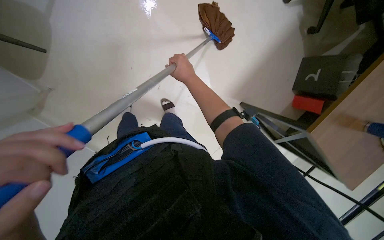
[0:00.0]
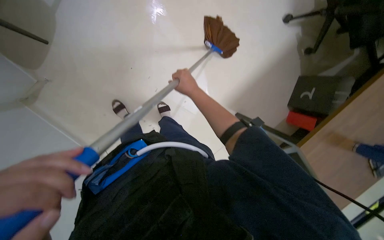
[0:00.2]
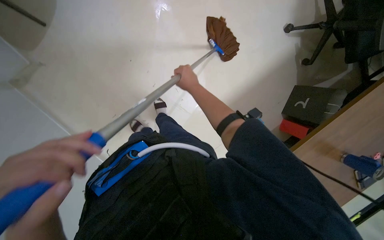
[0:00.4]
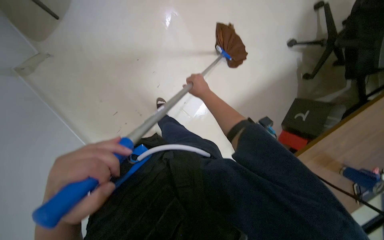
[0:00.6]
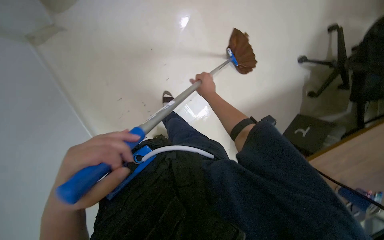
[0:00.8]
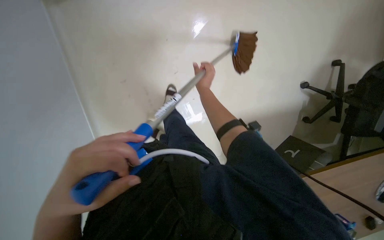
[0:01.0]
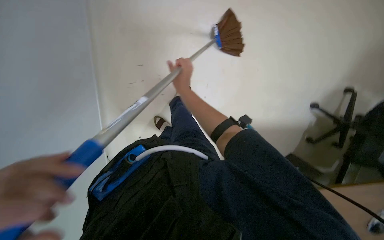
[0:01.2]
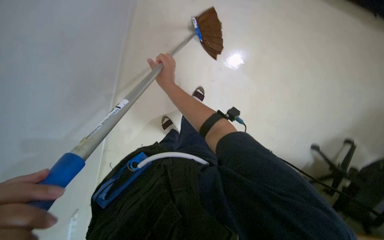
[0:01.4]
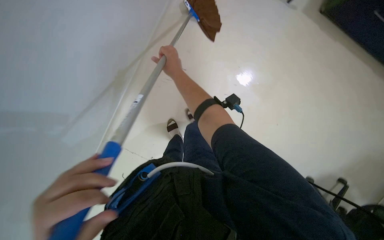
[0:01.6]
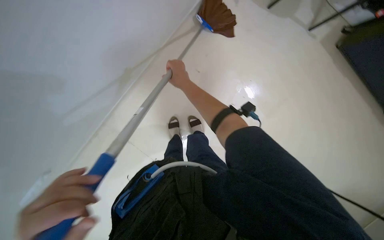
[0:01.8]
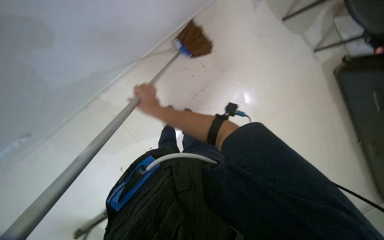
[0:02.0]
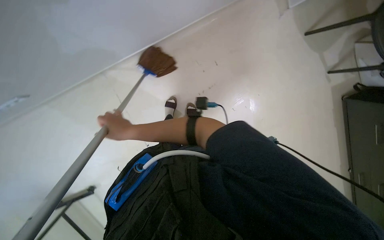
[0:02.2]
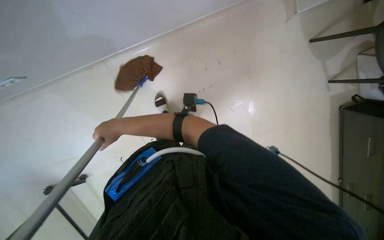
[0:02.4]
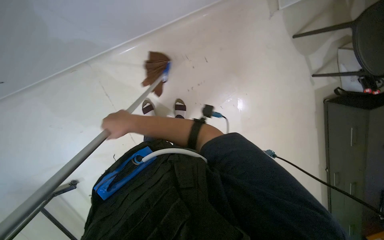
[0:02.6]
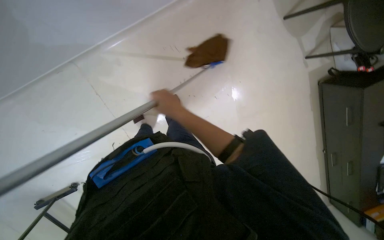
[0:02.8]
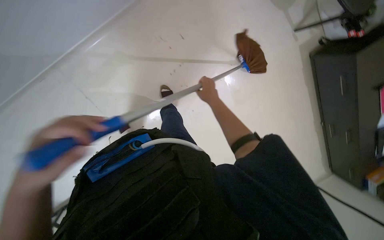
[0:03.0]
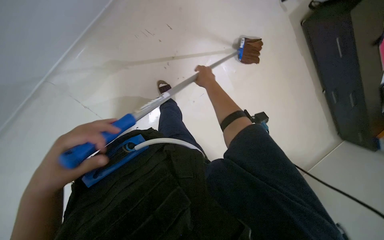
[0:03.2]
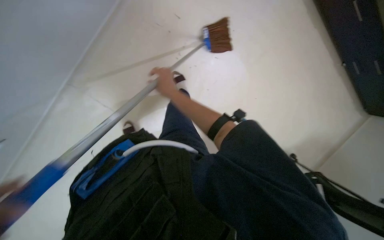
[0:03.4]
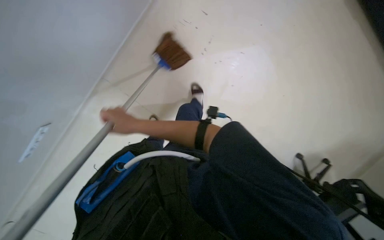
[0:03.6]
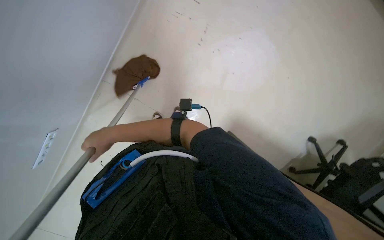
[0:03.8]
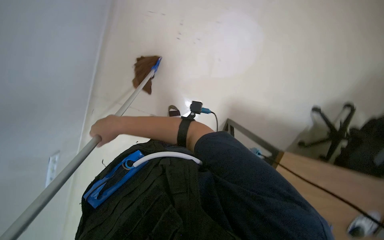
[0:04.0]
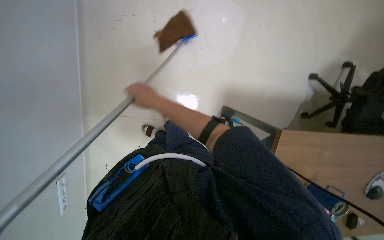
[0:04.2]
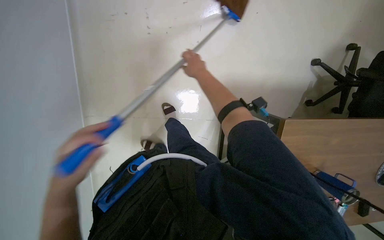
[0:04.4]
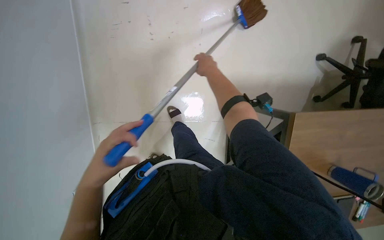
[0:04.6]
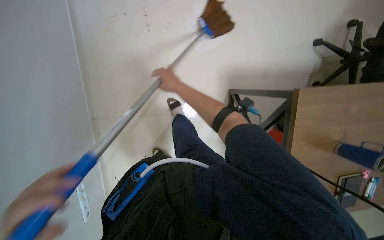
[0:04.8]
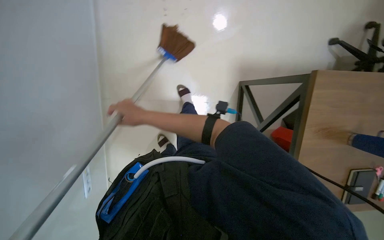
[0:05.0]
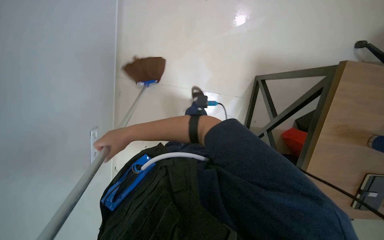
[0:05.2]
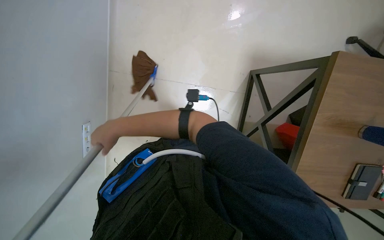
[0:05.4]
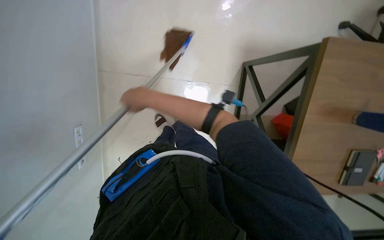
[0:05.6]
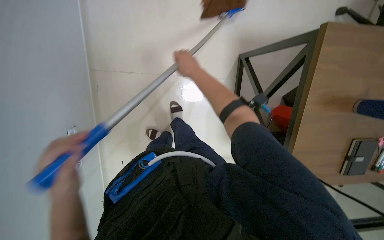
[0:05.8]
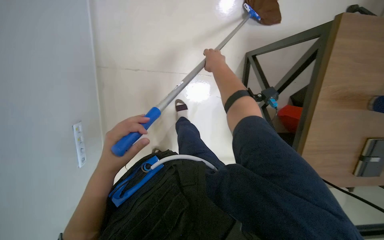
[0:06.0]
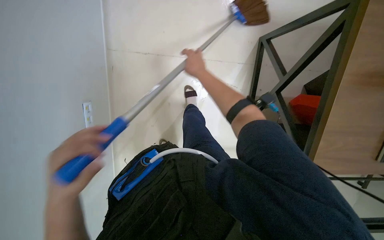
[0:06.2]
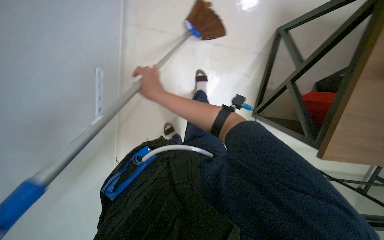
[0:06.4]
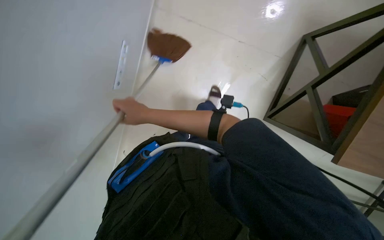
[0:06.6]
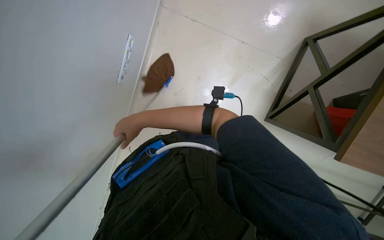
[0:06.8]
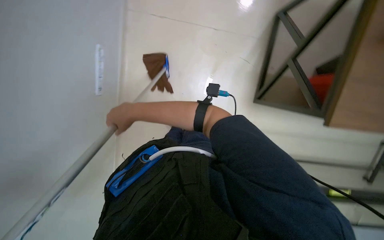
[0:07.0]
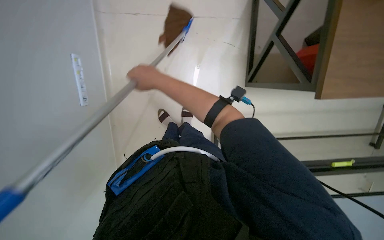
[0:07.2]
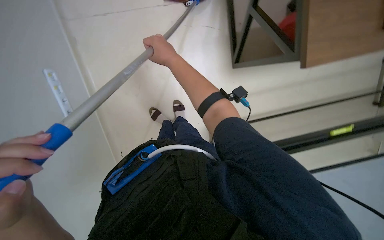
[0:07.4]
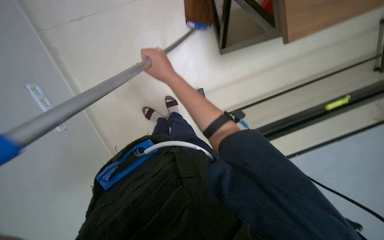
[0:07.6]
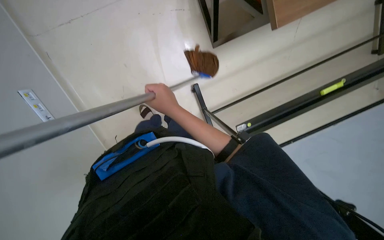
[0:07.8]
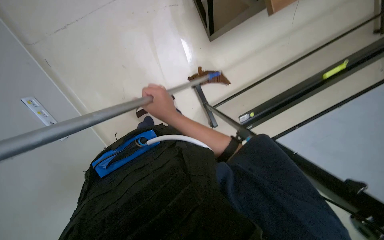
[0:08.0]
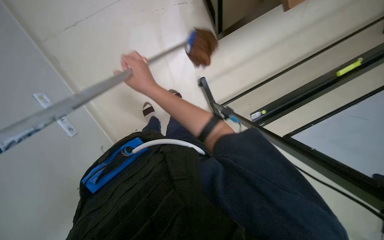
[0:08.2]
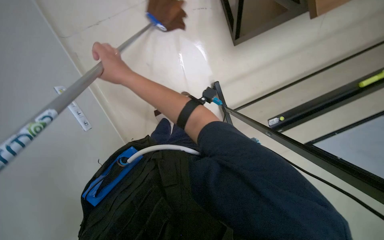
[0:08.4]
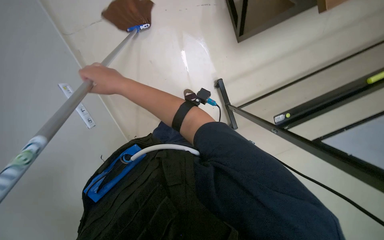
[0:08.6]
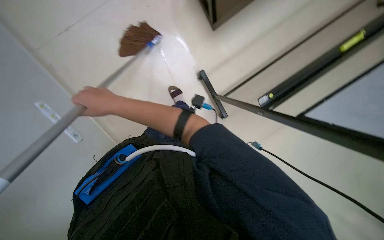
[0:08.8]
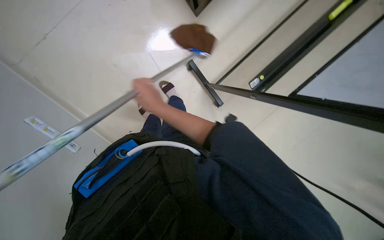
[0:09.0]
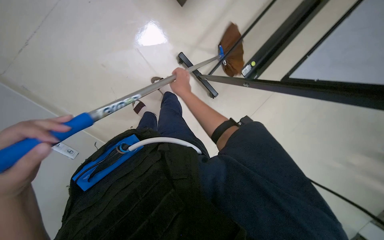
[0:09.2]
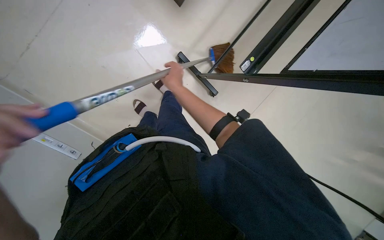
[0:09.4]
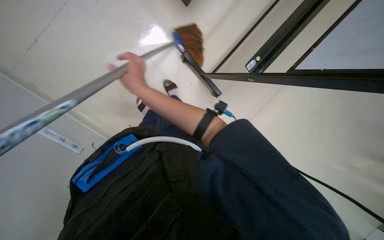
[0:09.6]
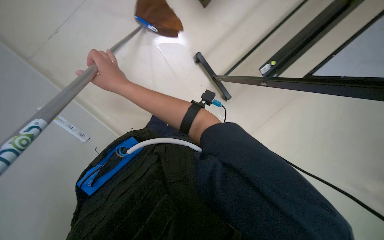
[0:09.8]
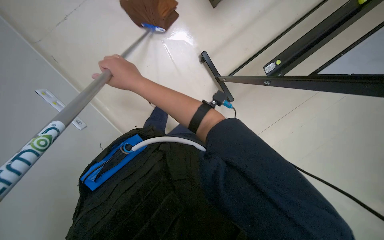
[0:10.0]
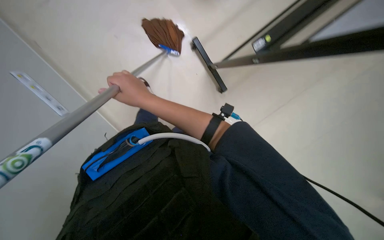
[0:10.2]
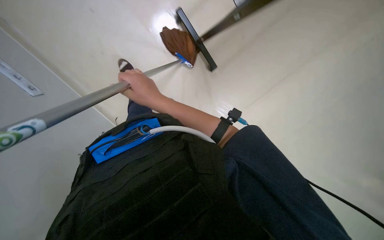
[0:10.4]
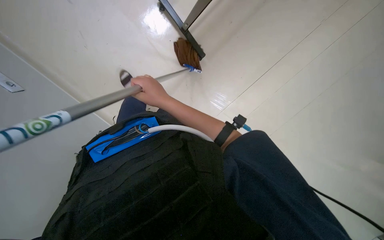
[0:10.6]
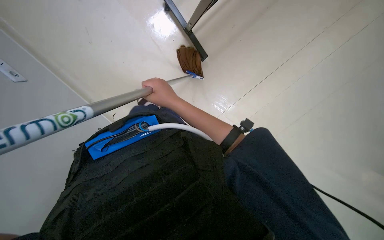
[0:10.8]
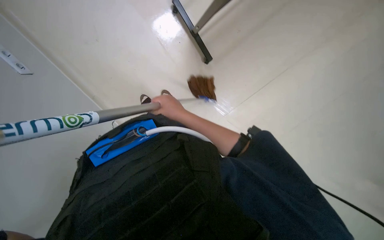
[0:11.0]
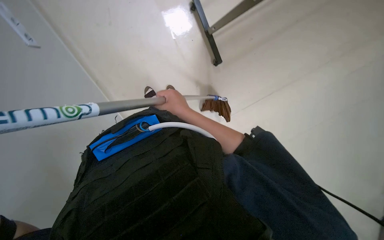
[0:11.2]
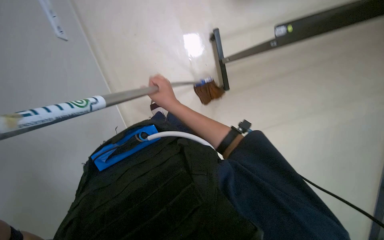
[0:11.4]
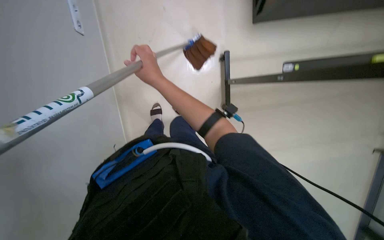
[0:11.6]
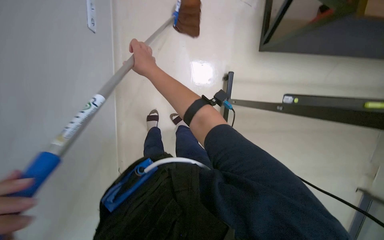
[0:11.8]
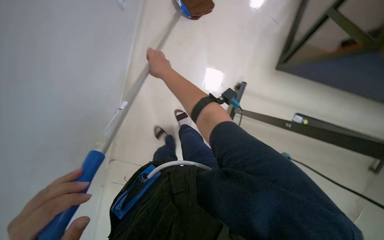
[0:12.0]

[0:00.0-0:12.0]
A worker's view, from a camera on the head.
Job: mopping floor.
The whole recording: Mopping office floor. The worker mops the office floor with a long-handled mop.
0:00.0 to 0:01.6: The view tips upward by some 15 degrees. Everything in view rotates roughly 40 degrees clockwise.
0:01.6 to 0:03.0: The right hand moves down the picture and to the right, about 30 cm.
0:04.4 to 0:06.0: The right hand travels to the left and back again, about 40 cm each way.
0:07.6 to 0:09.0: The right hand moves down the picture, about 15 cm, and moves approximately 20 cm to the left and comes back.

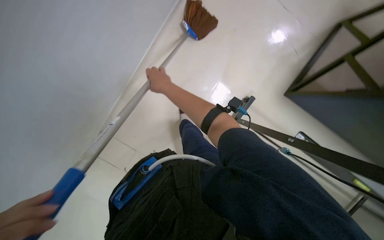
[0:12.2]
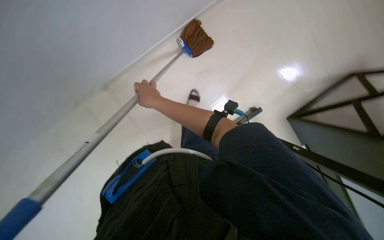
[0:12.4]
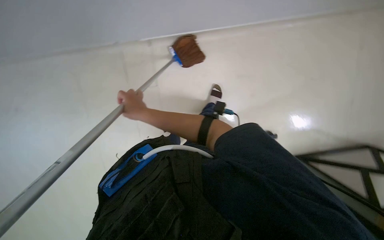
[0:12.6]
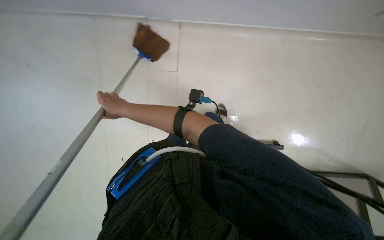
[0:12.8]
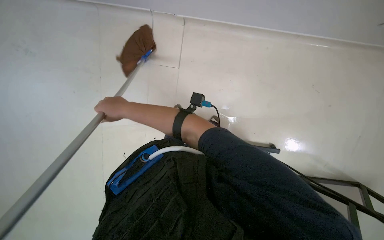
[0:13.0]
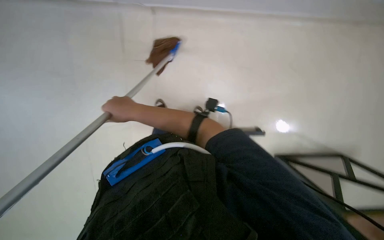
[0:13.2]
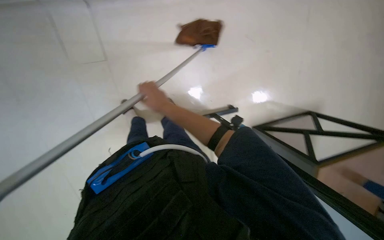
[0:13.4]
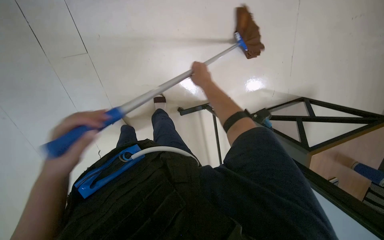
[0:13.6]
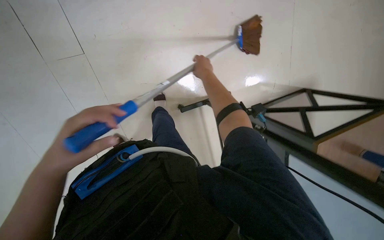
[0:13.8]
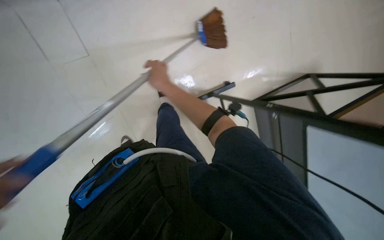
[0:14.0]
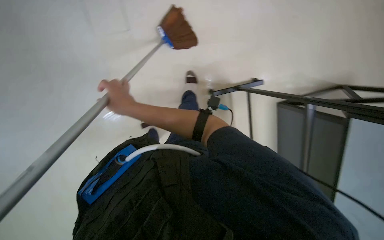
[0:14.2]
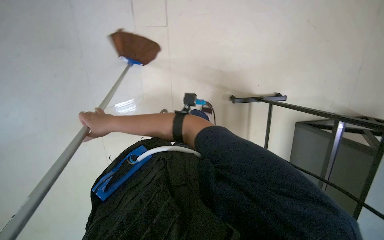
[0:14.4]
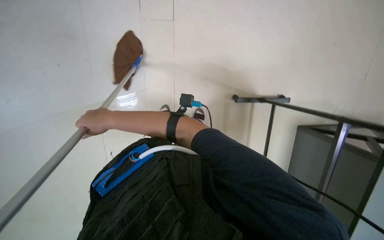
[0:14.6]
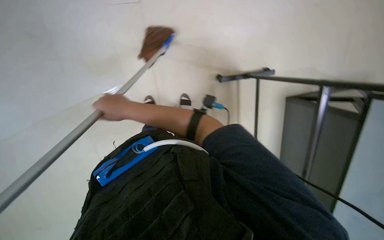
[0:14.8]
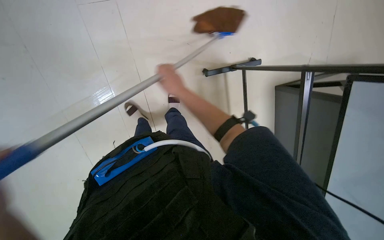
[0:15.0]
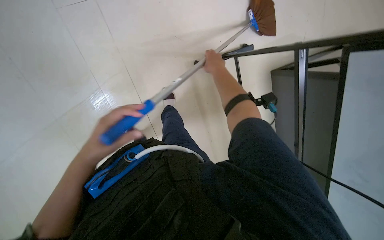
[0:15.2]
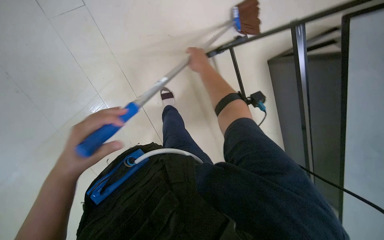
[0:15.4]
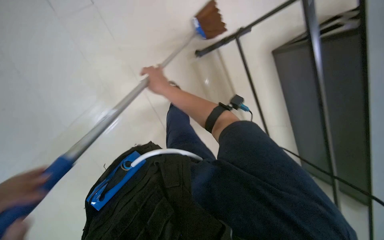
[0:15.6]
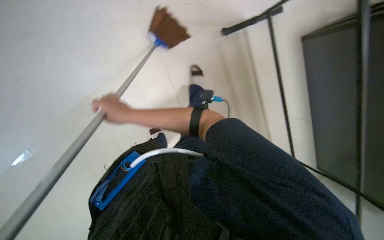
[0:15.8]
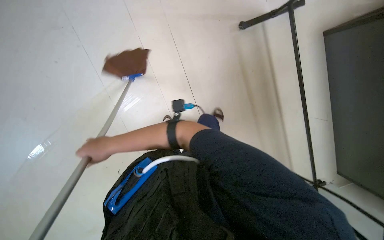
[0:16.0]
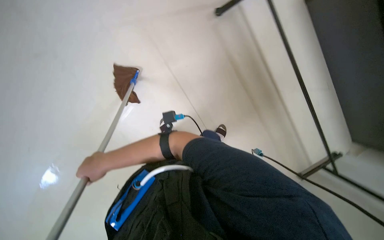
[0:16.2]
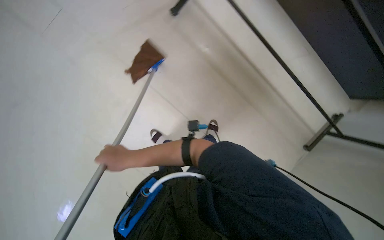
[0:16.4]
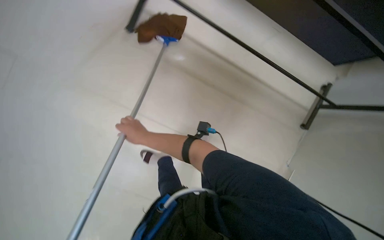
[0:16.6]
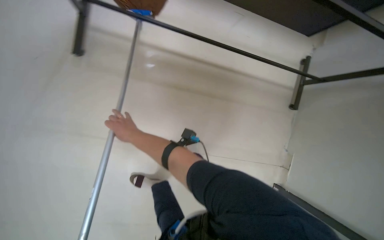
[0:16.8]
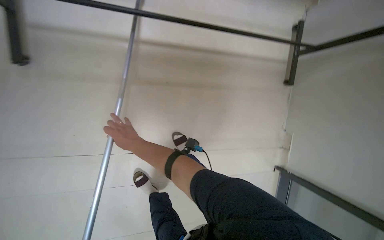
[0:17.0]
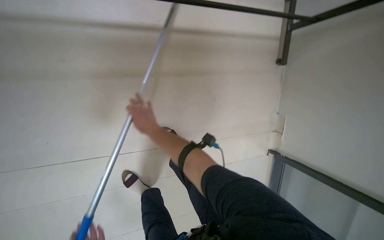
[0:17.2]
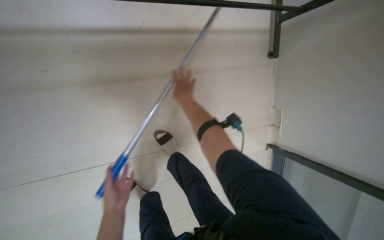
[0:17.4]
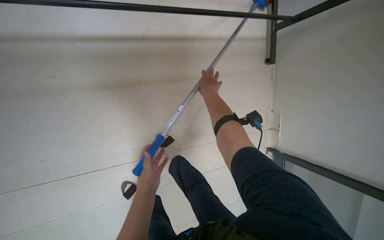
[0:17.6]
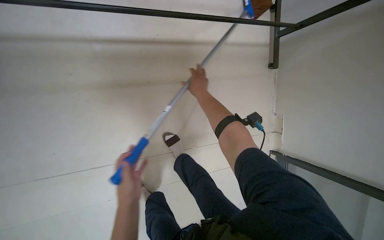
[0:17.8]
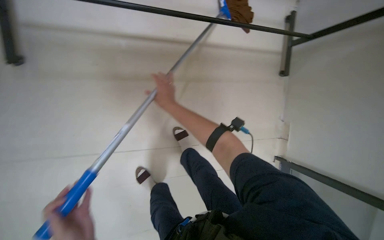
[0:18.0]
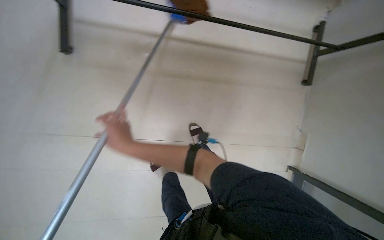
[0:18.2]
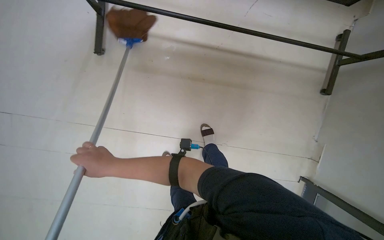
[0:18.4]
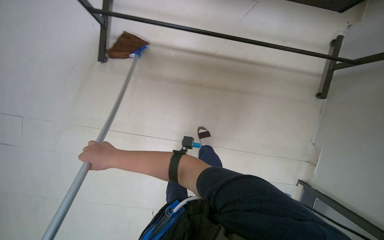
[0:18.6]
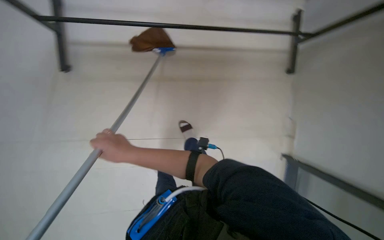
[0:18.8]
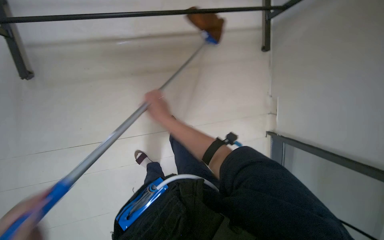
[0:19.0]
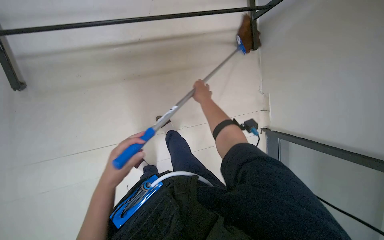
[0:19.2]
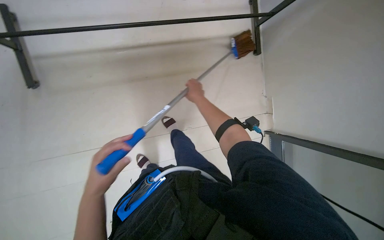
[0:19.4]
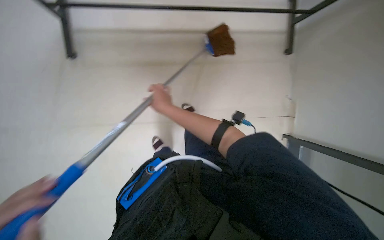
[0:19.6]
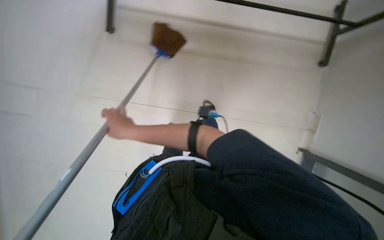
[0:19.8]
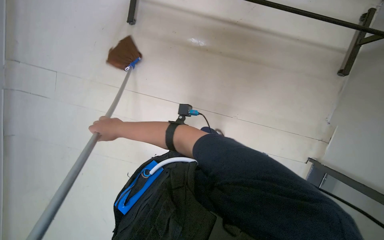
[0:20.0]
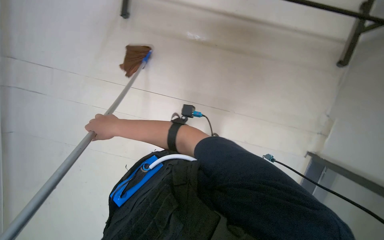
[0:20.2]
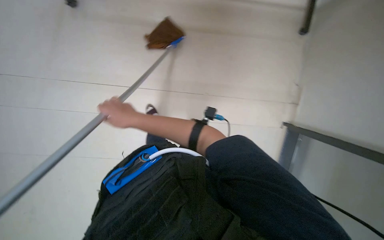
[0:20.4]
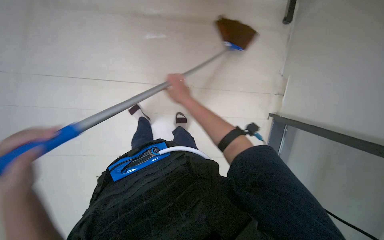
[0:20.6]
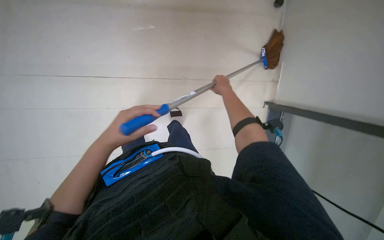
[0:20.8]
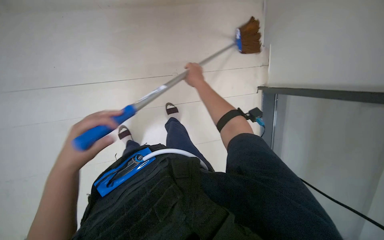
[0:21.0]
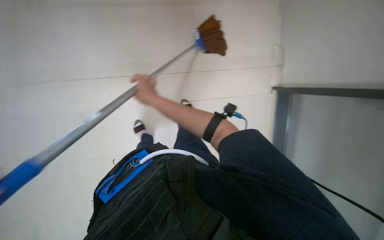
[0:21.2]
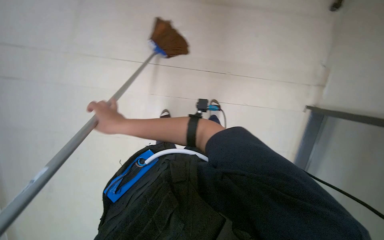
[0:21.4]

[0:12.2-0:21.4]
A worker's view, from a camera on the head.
Job: mopping floor.
The whole recording: Mopping office floor. The worker mops the office floor with a long-handled mop.
0:12.2 to 0:13.8: The camera pitches upward, by about 15 degrees. The right hand shifts approximately 15 cm to the right.
0:15.2 to 0:16.8: The wearer moves roughly 50 cm. The wearer's head swings some 20 degrees to the right.
0:18.4 to 0:19.8: The right hand travels to the right and back again, roughly 50 cm each way.
0:19.8 to 0:21.4: The right hand reaches some 30 cm to the right, then returns.
